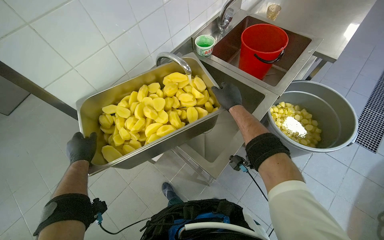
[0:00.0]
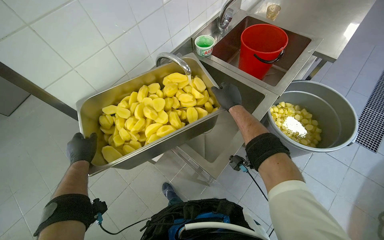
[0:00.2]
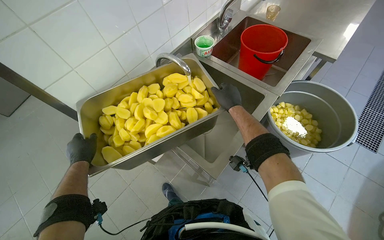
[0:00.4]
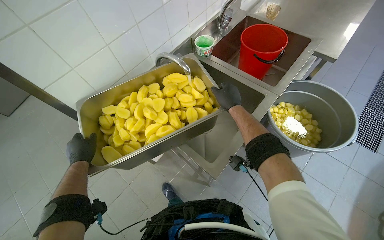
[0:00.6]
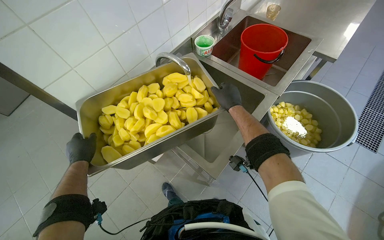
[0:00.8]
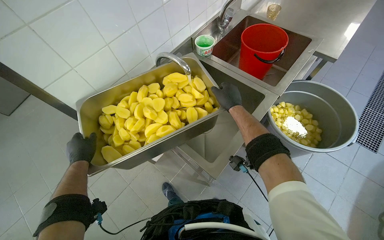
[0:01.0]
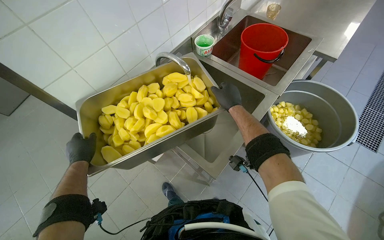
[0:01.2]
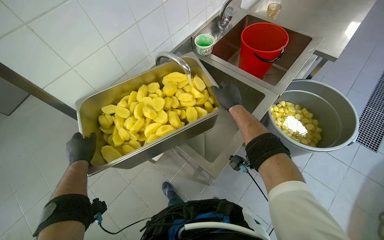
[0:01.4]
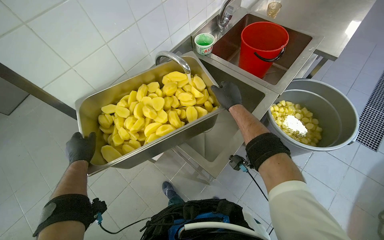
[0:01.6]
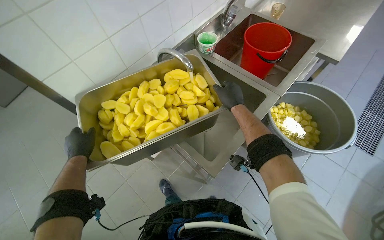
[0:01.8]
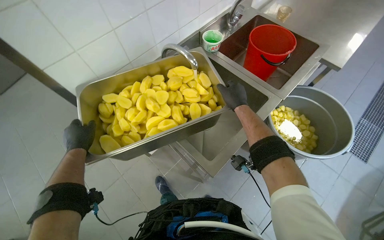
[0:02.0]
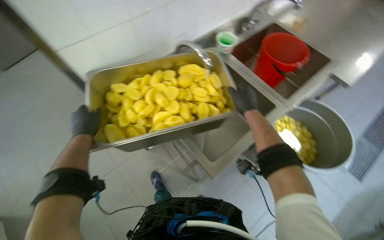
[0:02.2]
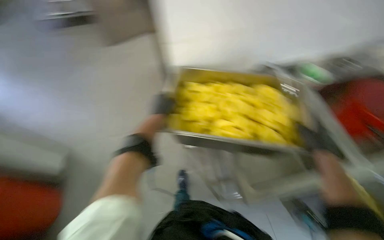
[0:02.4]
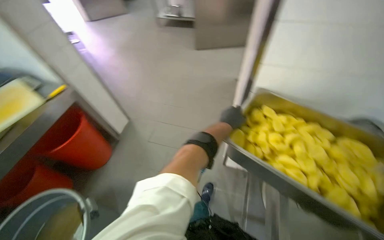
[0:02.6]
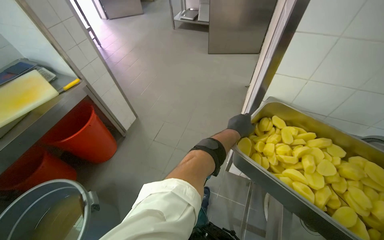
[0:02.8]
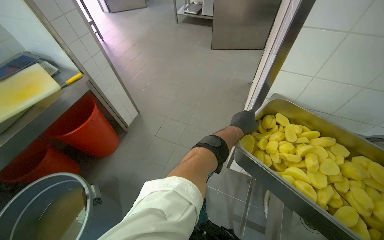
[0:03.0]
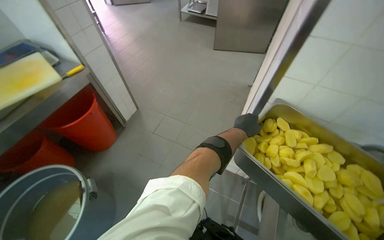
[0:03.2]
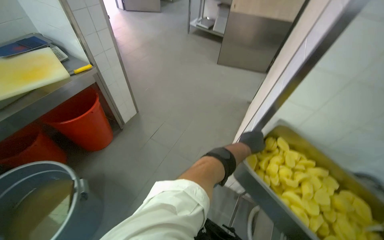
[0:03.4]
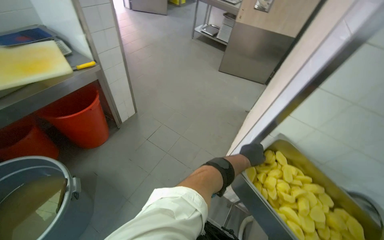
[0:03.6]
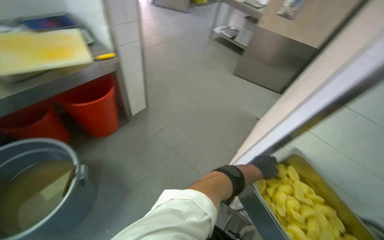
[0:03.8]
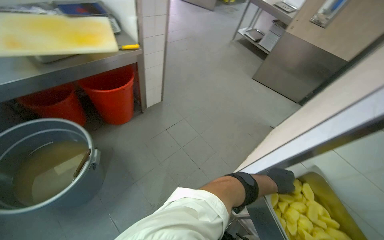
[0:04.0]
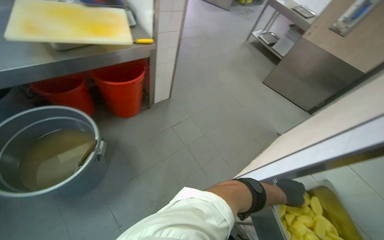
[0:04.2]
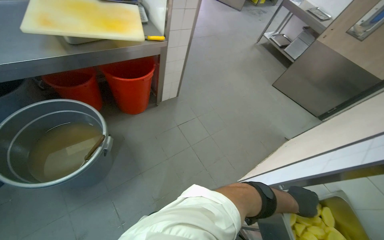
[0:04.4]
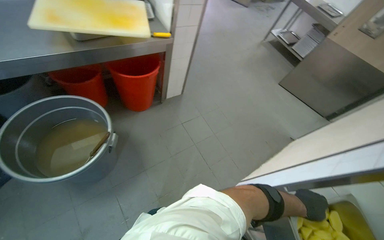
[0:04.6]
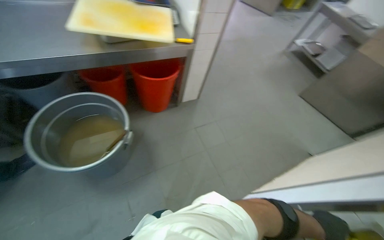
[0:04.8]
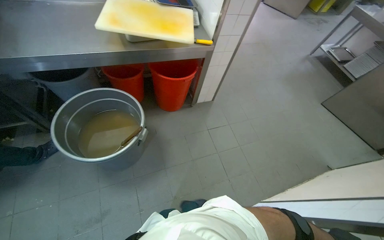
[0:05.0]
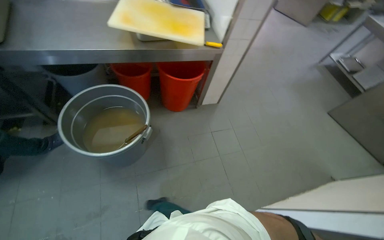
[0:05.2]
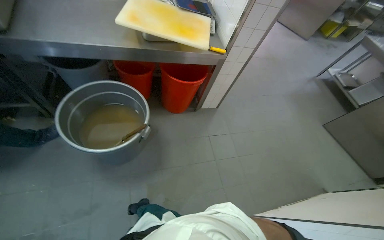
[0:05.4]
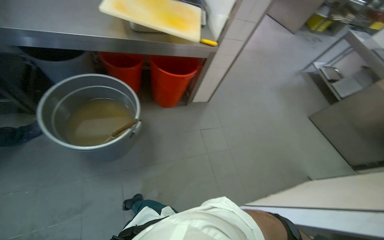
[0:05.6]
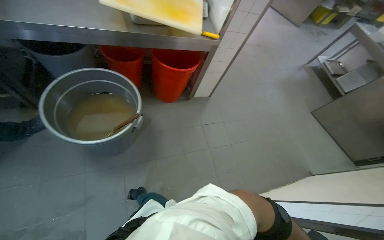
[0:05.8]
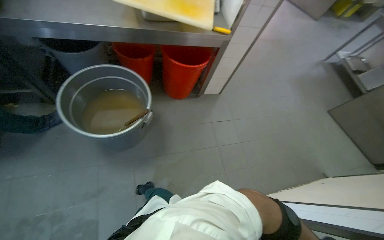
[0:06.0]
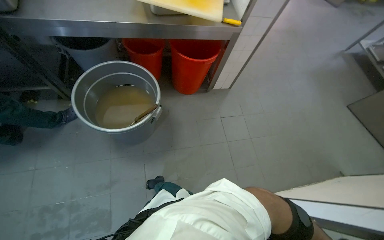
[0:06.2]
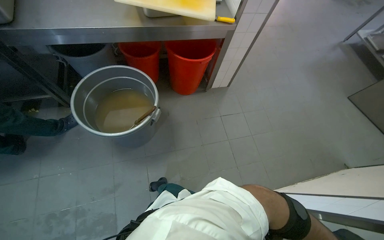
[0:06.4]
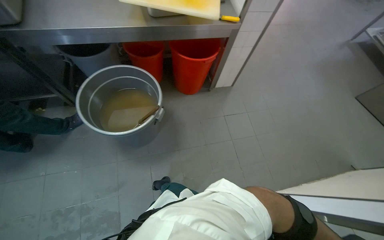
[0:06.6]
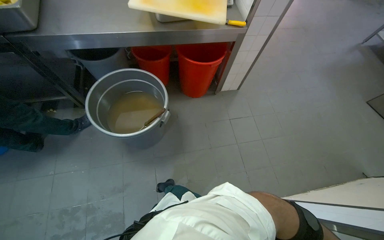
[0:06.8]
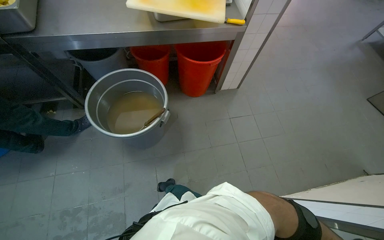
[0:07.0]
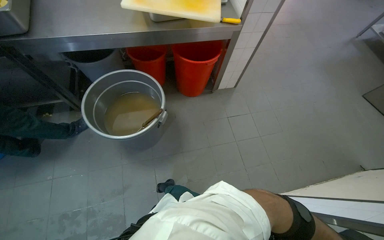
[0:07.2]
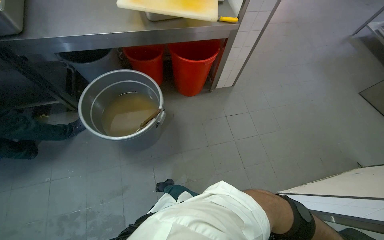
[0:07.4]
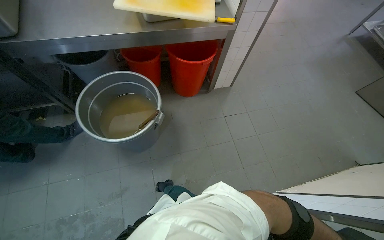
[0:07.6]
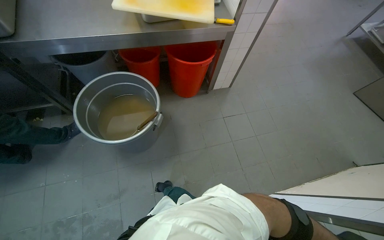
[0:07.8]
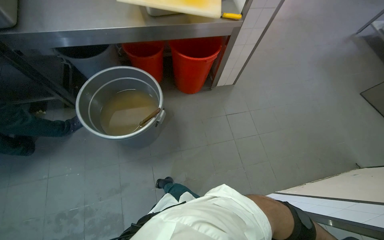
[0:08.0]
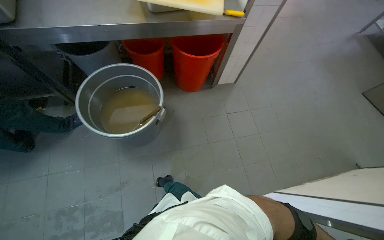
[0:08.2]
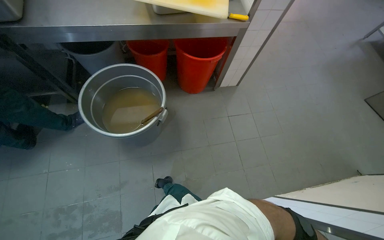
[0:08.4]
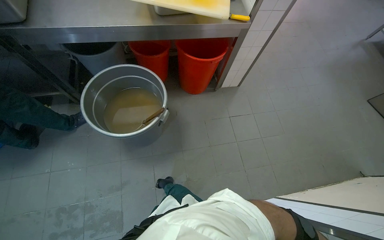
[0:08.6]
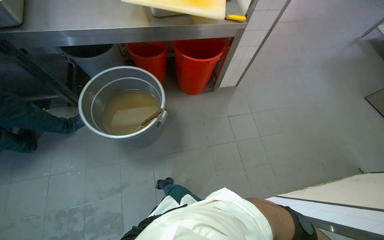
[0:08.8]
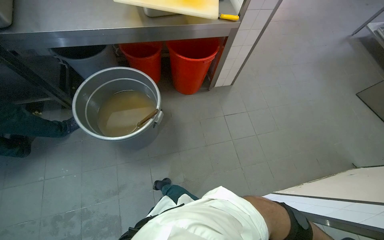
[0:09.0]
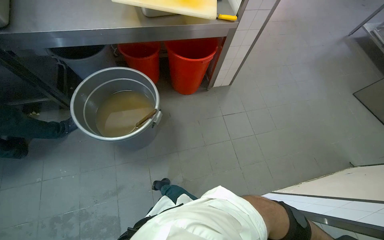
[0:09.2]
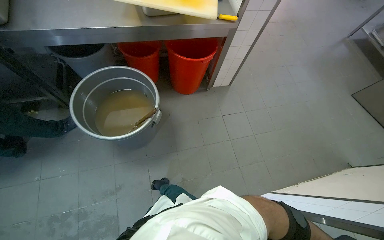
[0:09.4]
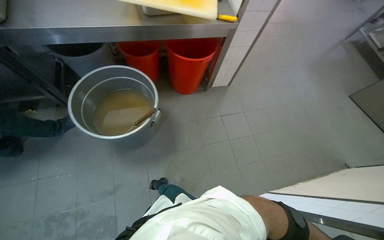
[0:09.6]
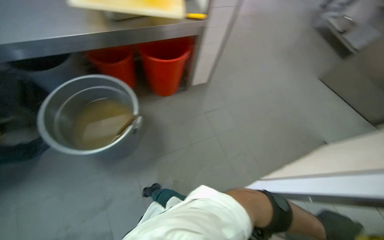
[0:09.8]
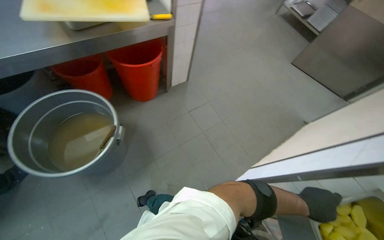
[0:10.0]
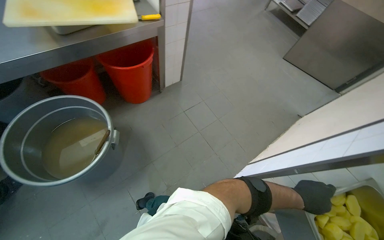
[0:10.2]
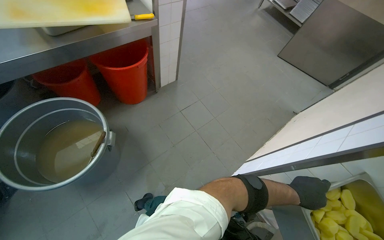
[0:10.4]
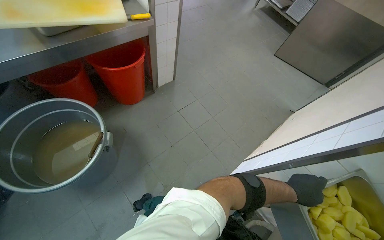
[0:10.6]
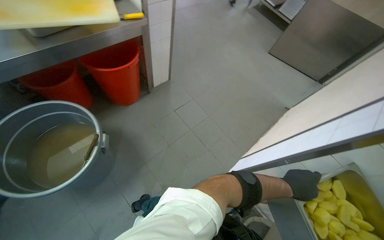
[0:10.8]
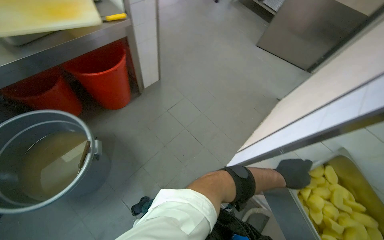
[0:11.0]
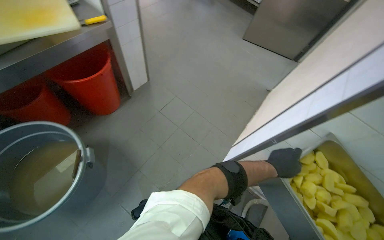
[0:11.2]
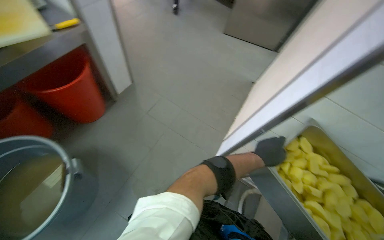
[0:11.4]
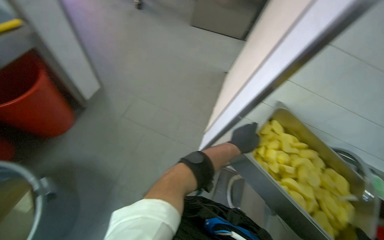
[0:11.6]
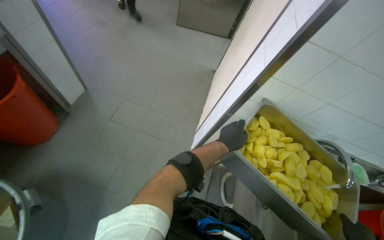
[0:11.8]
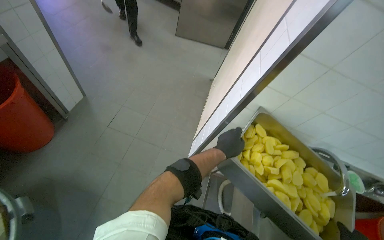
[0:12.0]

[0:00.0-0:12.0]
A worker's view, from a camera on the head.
Job: preparing food.
The whole recording: Rinsing cut potatoes in sink. The worker rinses cut potatoes in a metal tray under running water in the sink.
0:00.0 to 0:01.6: Neither hand changes place.
0:01.6 to 0:03.0: The head turns to the left by roughly 70 degrees.
0:03.0 to 0:04.4: The scene rotates clockwise by approximately 35 degrees.
0:04.4 to 0:06.0: The wearer's head swings approximately 20 degrees to the left.
0:09.0 to 0:10.4: The wearer looks about 25 degrees further to the right.
0:10.4 to 0:12.0: The head turns to the right by roughly 35 degrees.

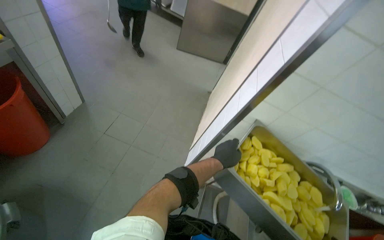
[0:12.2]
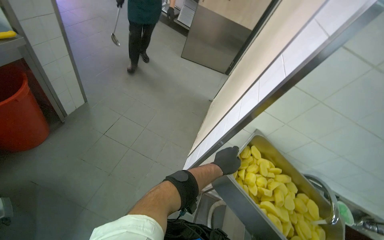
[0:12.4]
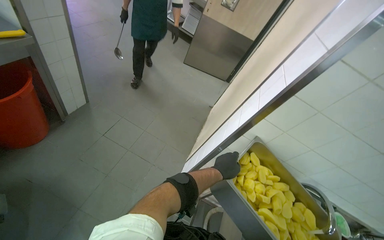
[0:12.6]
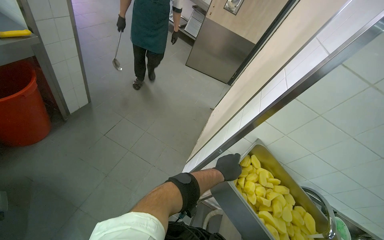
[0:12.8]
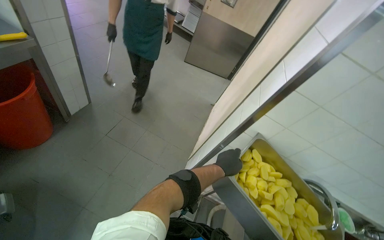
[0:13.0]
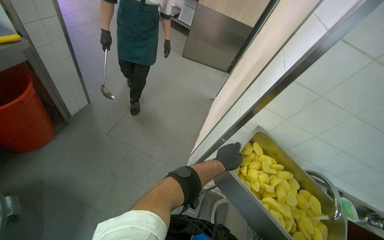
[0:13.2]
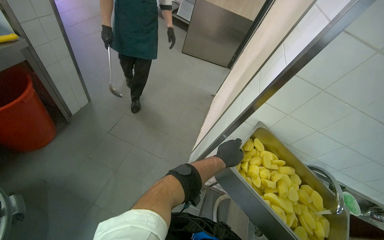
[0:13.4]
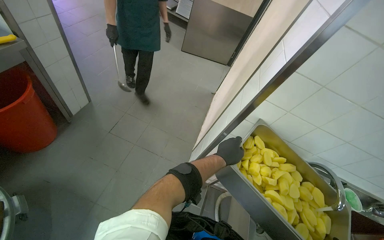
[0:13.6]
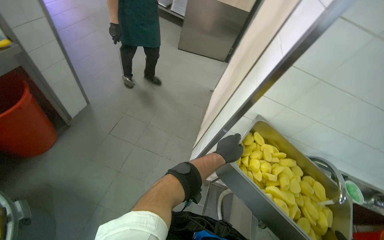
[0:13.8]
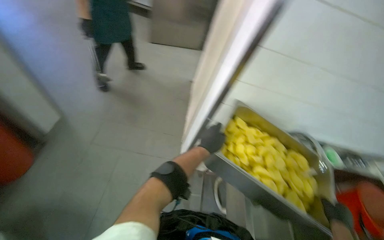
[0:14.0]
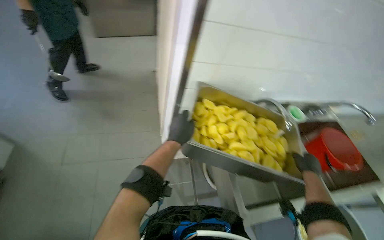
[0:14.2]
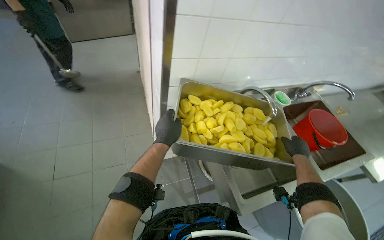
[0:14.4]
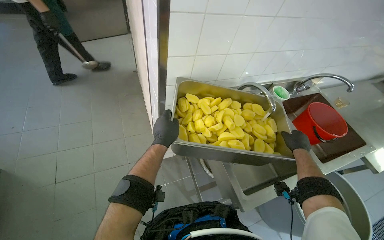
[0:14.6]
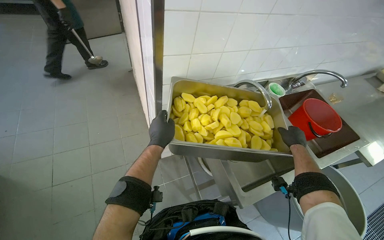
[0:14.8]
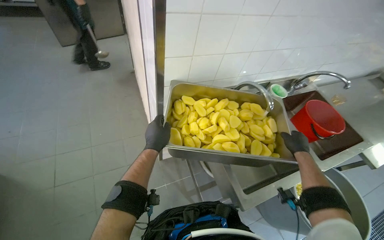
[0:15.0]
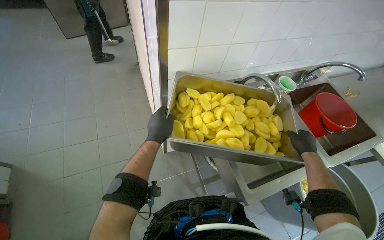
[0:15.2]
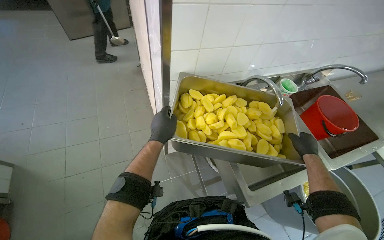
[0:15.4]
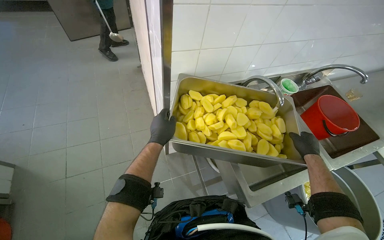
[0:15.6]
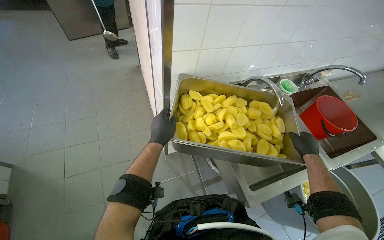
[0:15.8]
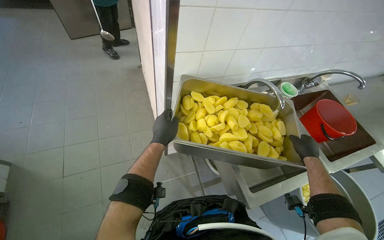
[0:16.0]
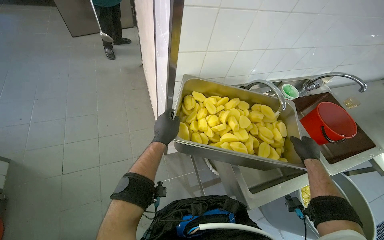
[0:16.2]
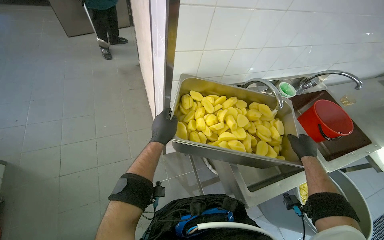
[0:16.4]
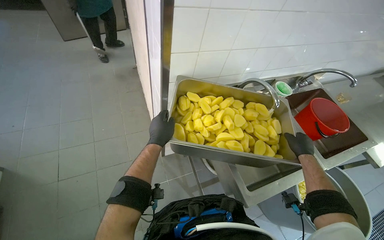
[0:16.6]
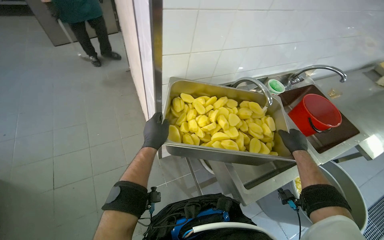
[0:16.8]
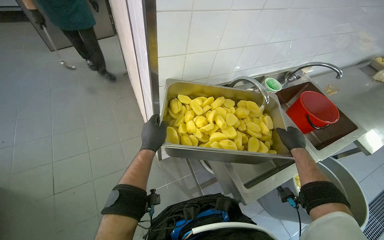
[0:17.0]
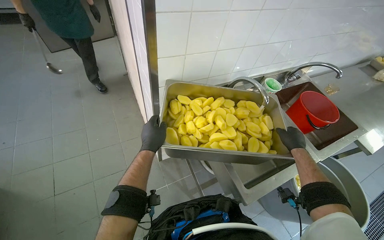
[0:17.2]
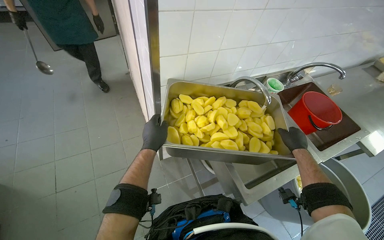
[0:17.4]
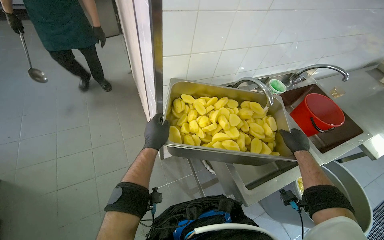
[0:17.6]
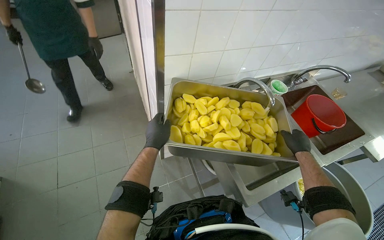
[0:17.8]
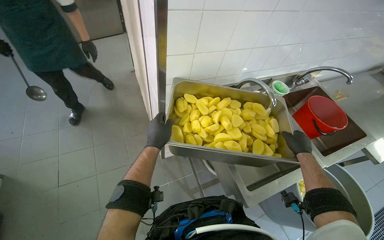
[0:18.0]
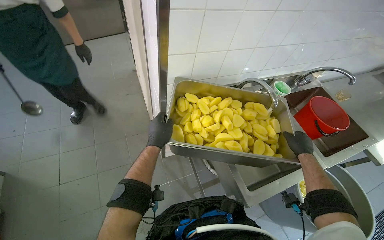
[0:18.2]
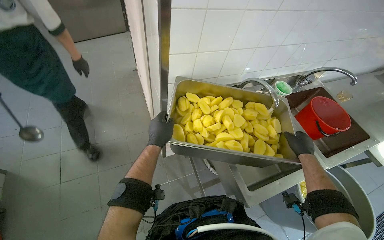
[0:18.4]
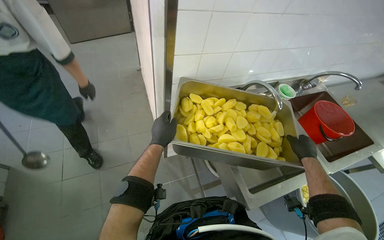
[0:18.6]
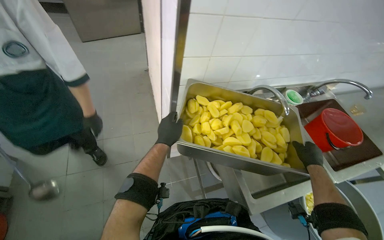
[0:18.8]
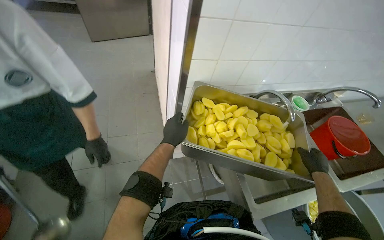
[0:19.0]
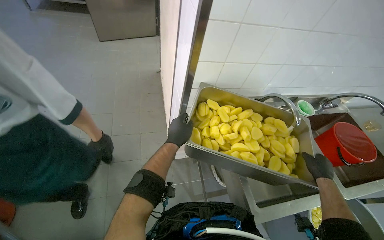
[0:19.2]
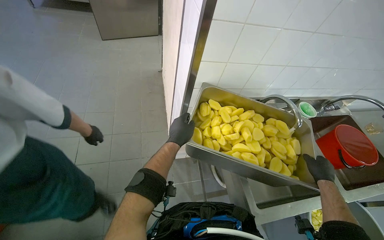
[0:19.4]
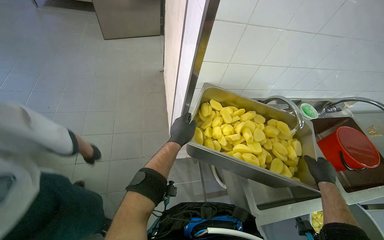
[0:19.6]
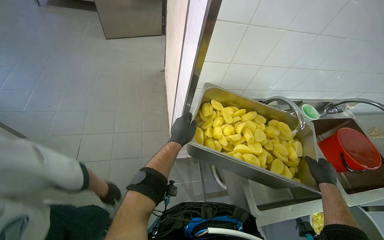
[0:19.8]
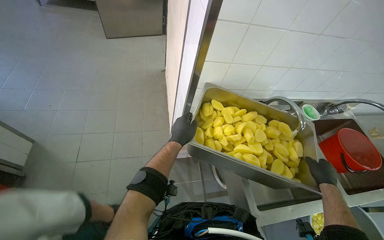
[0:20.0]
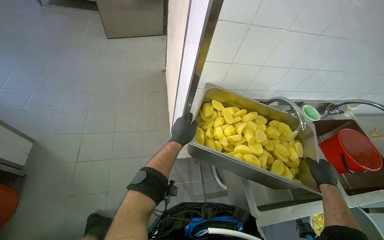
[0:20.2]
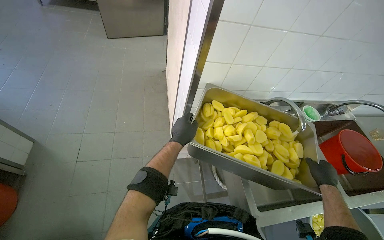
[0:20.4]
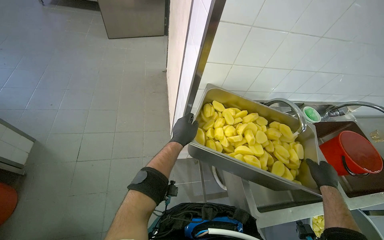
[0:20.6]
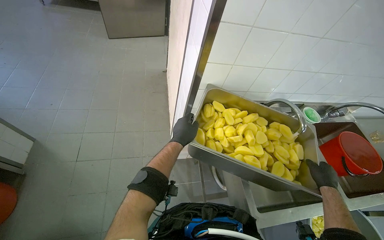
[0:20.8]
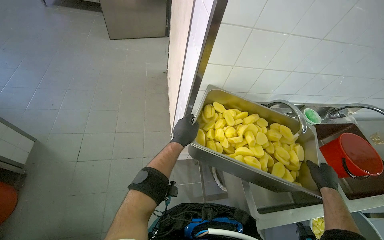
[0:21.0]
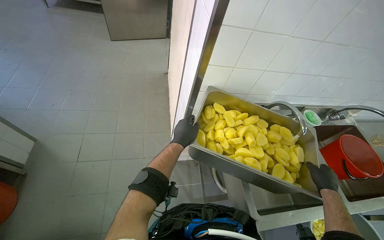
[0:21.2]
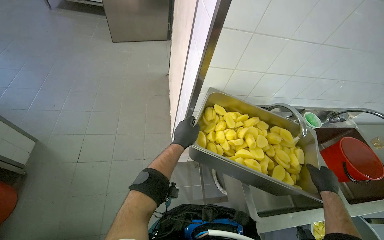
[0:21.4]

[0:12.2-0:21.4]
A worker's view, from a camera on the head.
Job: preparing food.
The whole recording: Rinsing cut potatoes in sink. The worker rinses cut potatoes in a metal tray under running water in the sink.
0:13.8 to 0:15.2: The head turns to the right by some 35 degrees. The camera pitches downward, by approximately 15 degrees.
0:15.2 to 0:16.8: The hands work in one place, with small movements.
0:16.8 to 0:18.4: The hands stay in one place.
0:18.4 to 0:19.8: The hands stay close to where they were, moving slightly.
0:19.8 to 0:21.4: Neither hand changes place.
